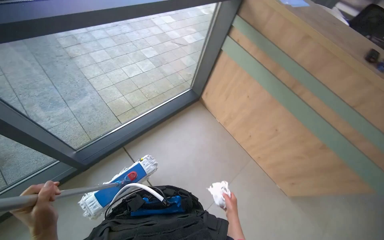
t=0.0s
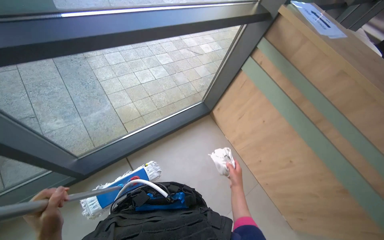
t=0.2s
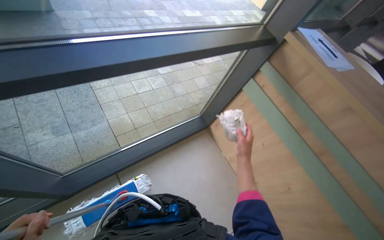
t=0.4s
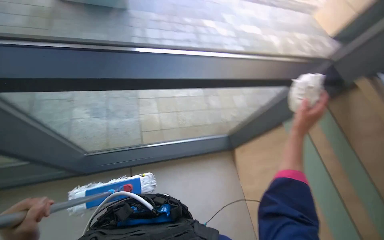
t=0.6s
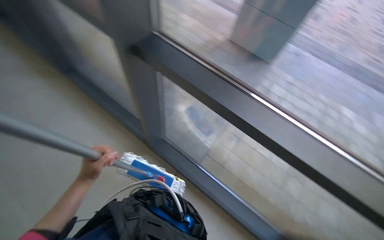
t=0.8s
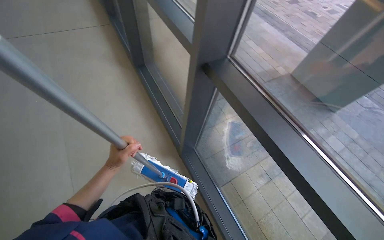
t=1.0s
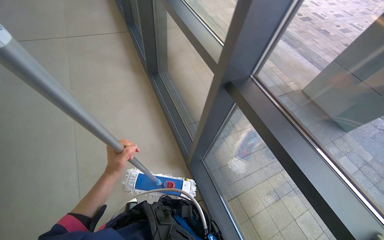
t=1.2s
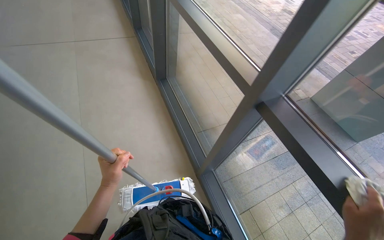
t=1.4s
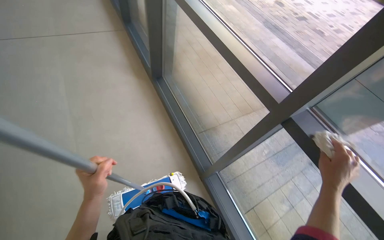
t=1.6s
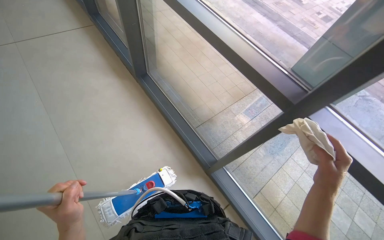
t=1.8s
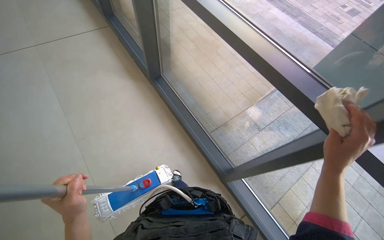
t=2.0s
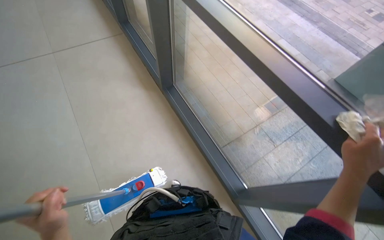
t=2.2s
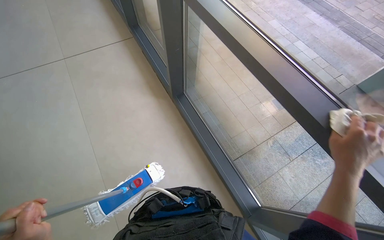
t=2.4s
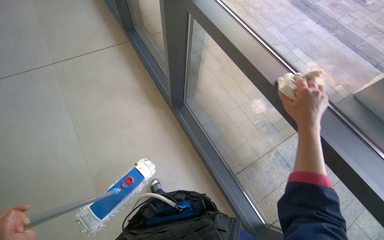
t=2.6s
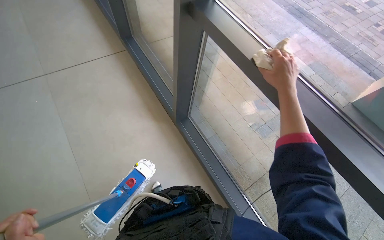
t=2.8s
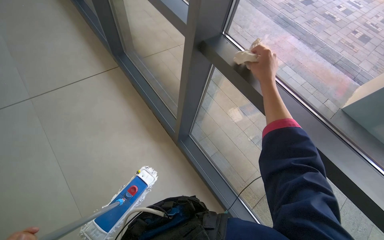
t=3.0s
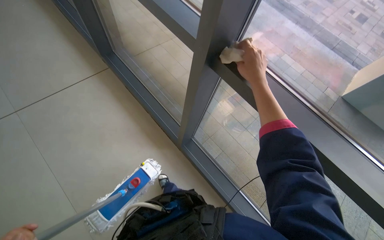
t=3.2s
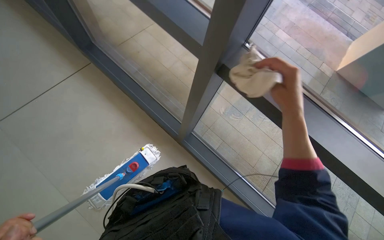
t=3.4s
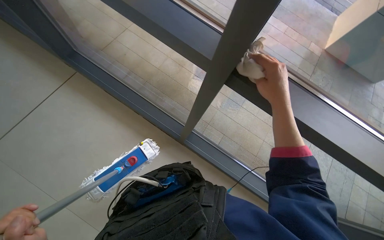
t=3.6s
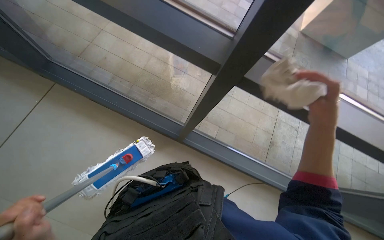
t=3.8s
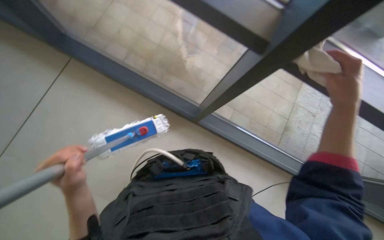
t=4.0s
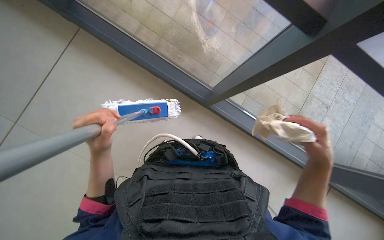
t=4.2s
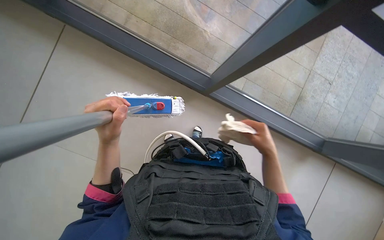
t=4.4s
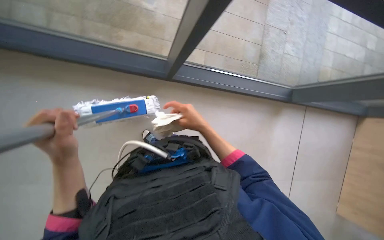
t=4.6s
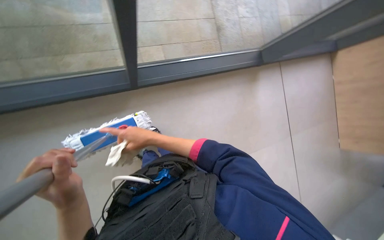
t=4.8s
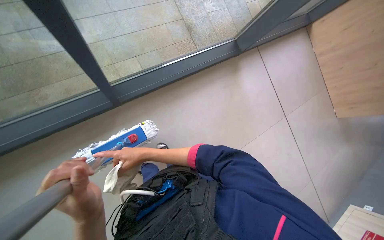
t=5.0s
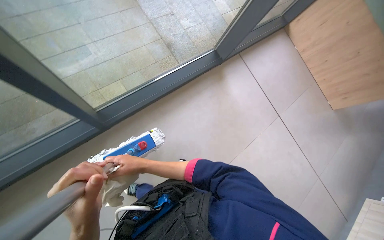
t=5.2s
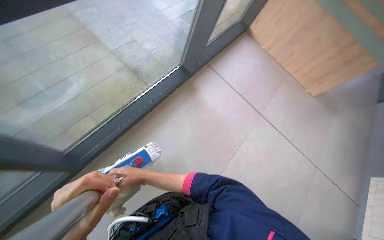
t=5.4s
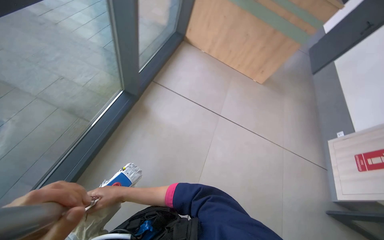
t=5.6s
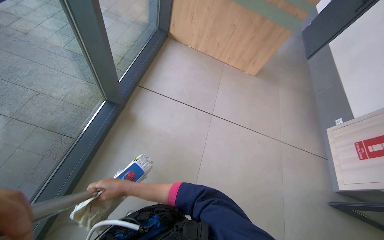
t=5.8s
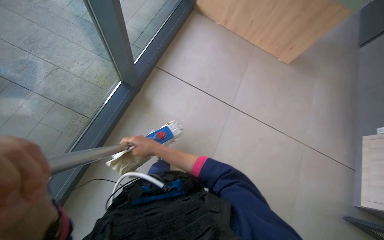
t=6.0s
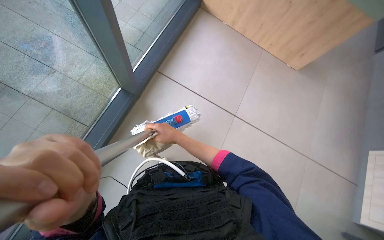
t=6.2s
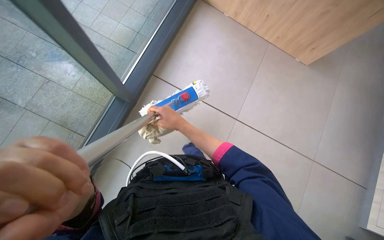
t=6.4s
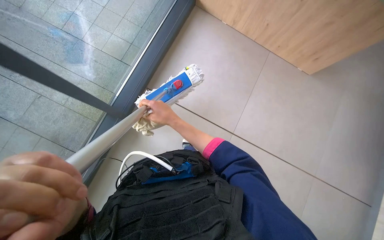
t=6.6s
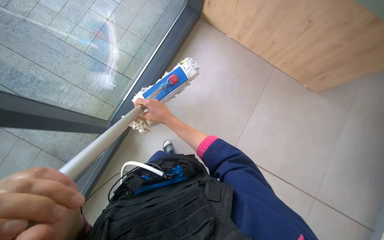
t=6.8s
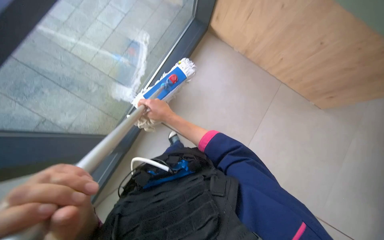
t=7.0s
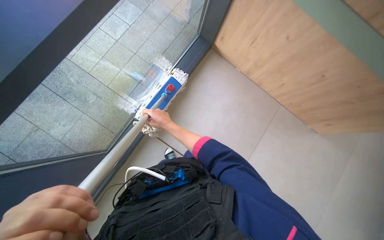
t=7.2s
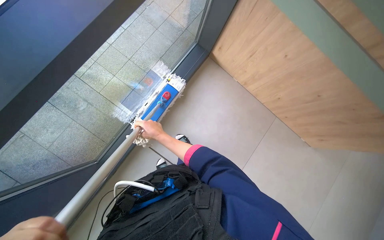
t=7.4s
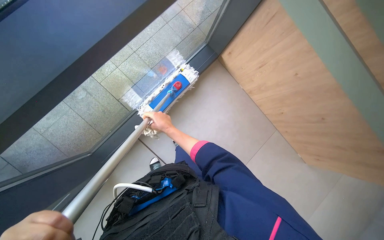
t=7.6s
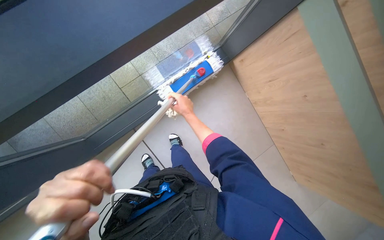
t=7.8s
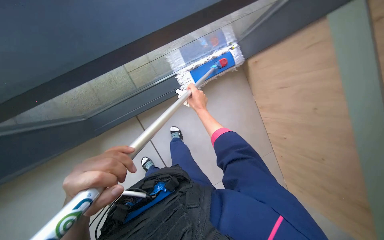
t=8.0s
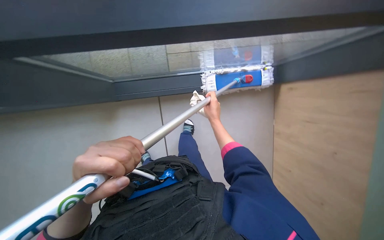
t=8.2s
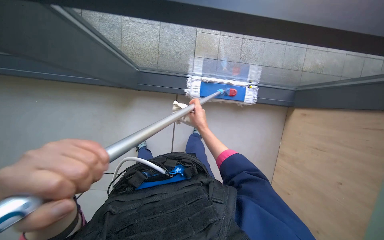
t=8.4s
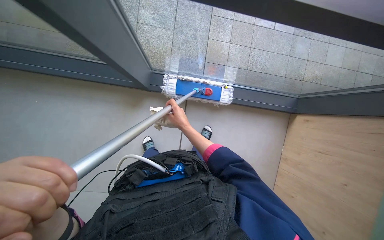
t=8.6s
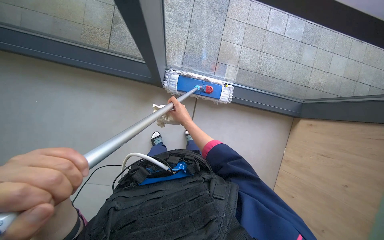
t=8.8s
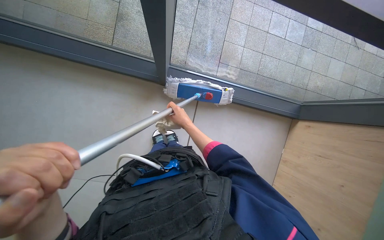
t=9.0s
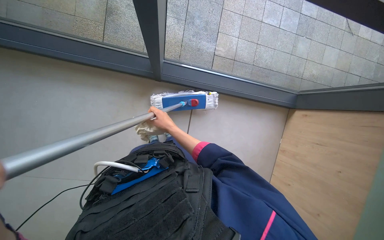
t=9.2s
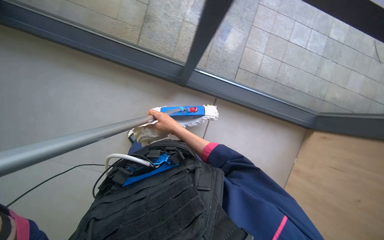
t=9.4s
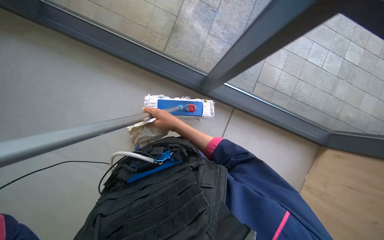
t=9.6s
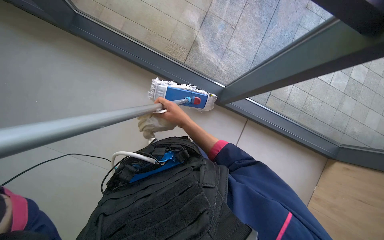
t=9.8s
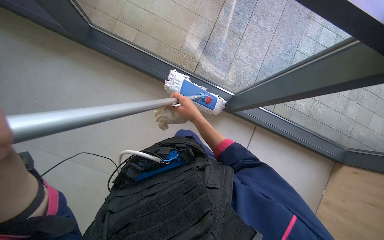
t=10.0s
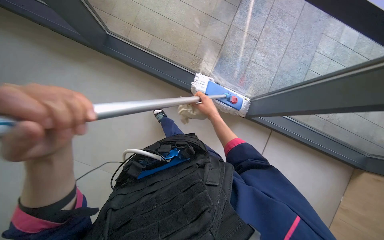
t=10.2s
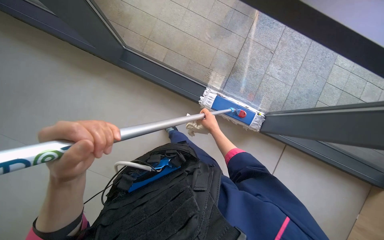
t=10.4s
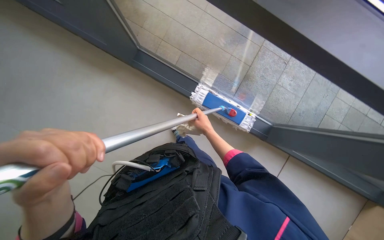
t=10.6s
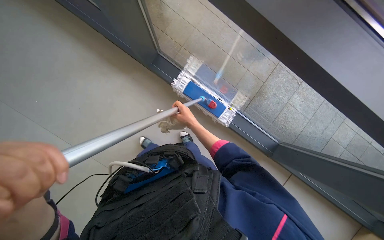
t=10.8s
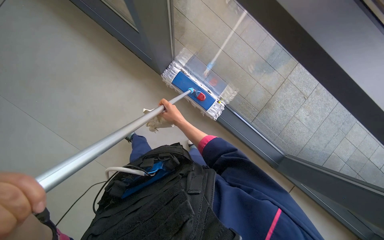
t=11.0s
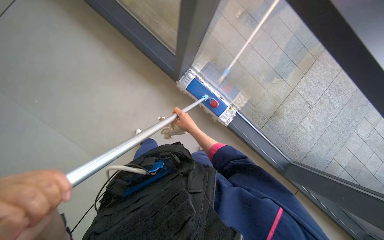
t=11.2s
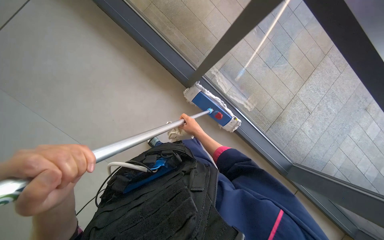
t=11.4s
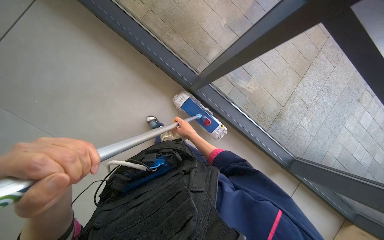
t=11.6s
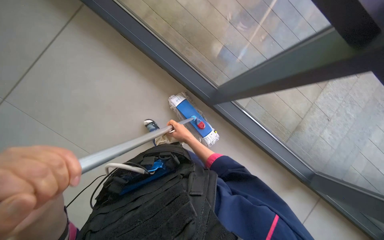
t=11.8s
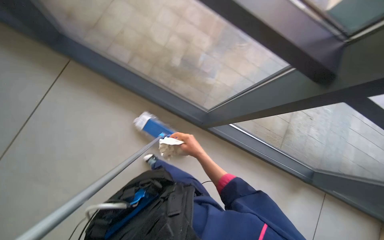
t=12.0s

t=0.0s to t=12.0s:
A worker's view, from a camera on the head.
Job: cleaning windows.
The whole recording: Wiping windows with cloth. The worker wipes the window frames and glass with a cloth.
t=0.0s to t=1.6s: The wearer looks roughly 105 degrees further to the left. The view tilts approximately 25 degrees upward.
t=1.6s to t=3.0s: The right hand heads up the picture, covering approximately 60 cm.
t=3.0s to t=4.4s: The camera pitches downward, by approximately 25 degrees. The right hand is displaced down the picture by roughly 40 cm.
t=4.4s to t=6.0s: The wearer moves about 60 cm. The scene turns some 60 degrees counterclockwise in the picture.
t=6.0s to t=7.6s: The wearer moves some 40 cm.

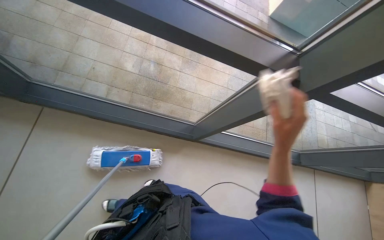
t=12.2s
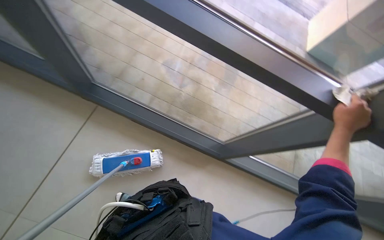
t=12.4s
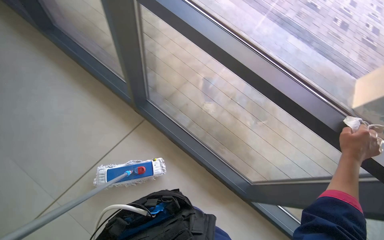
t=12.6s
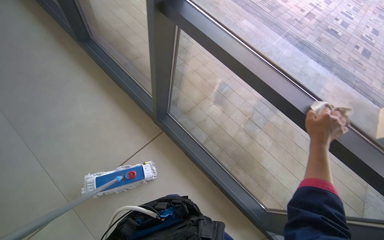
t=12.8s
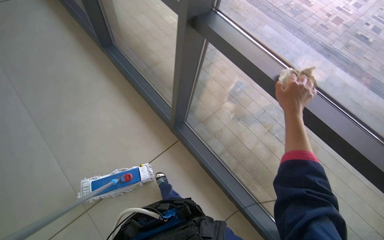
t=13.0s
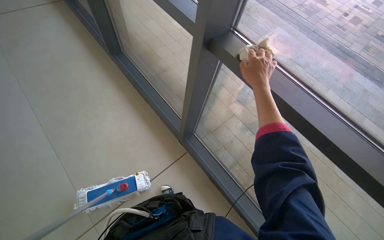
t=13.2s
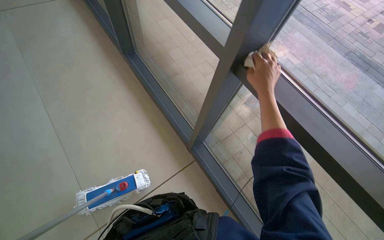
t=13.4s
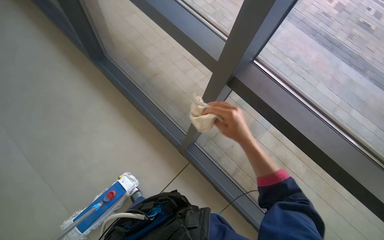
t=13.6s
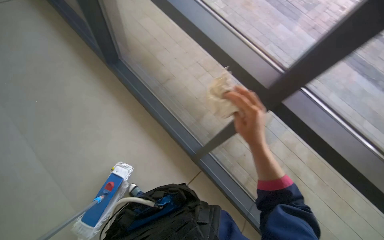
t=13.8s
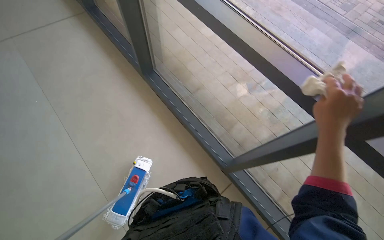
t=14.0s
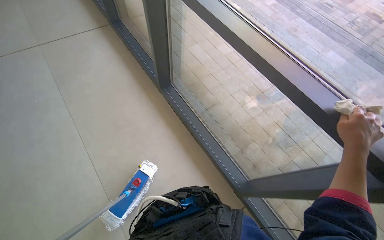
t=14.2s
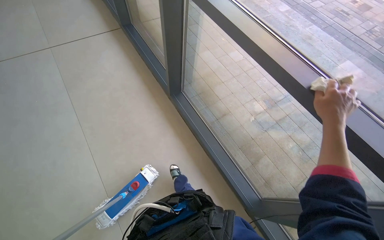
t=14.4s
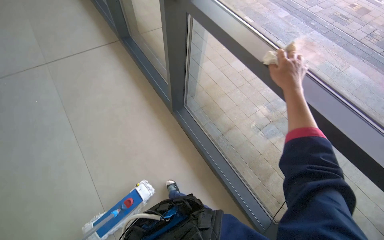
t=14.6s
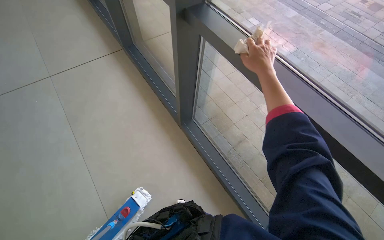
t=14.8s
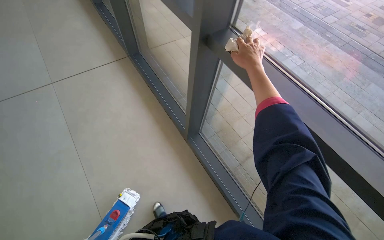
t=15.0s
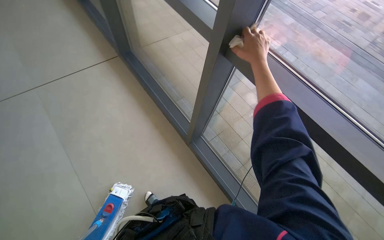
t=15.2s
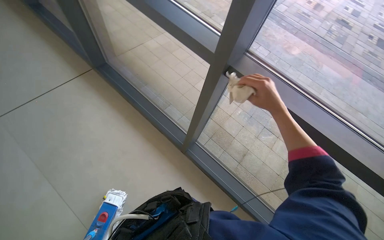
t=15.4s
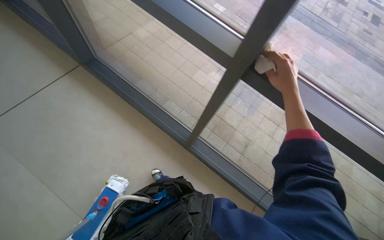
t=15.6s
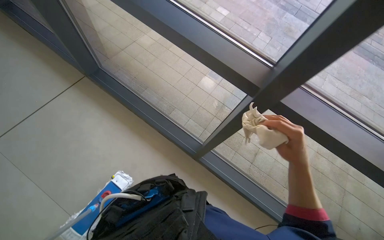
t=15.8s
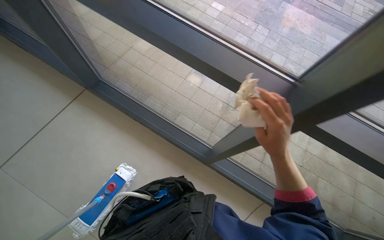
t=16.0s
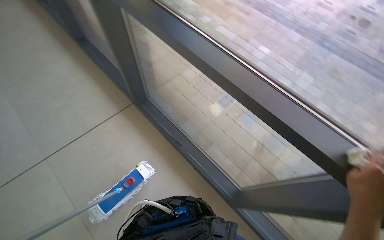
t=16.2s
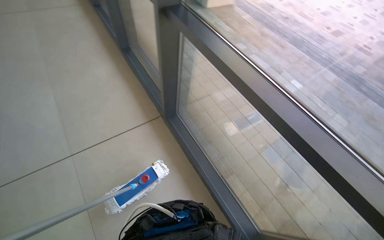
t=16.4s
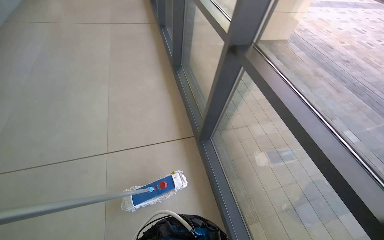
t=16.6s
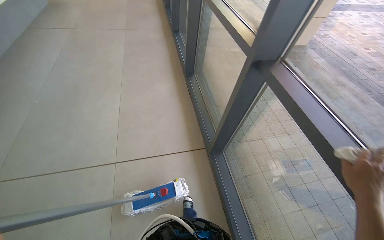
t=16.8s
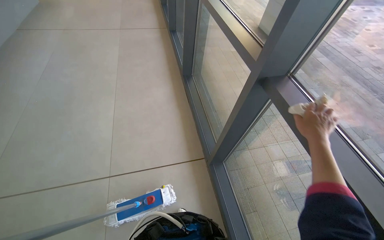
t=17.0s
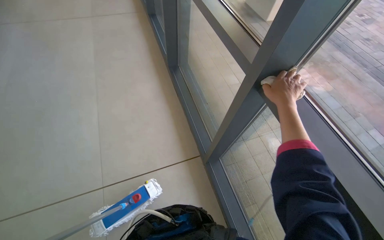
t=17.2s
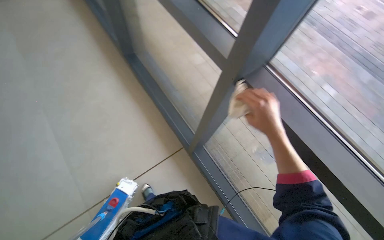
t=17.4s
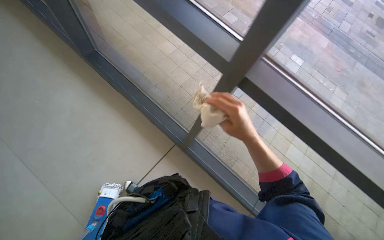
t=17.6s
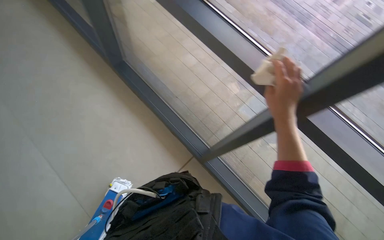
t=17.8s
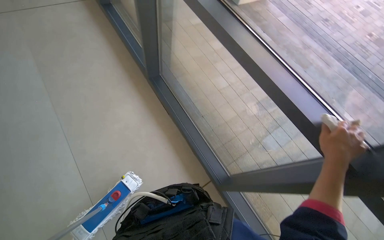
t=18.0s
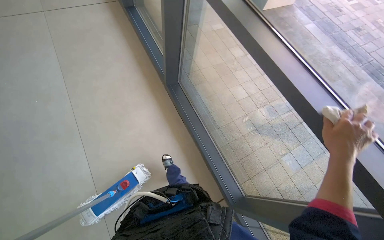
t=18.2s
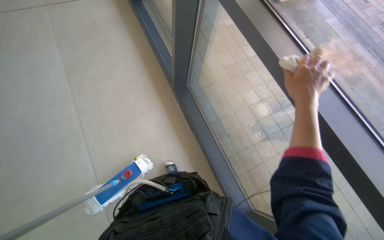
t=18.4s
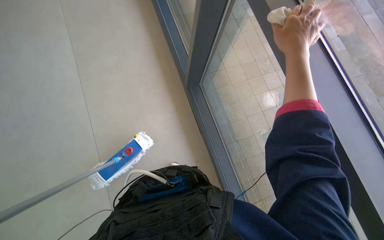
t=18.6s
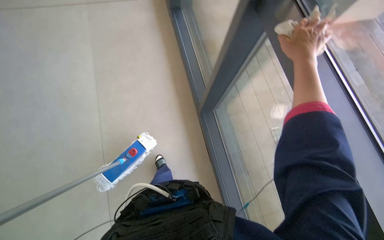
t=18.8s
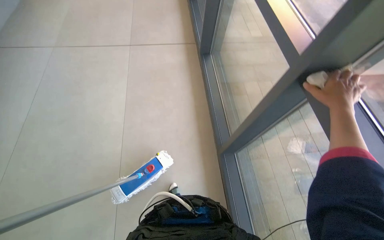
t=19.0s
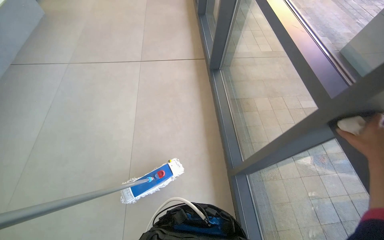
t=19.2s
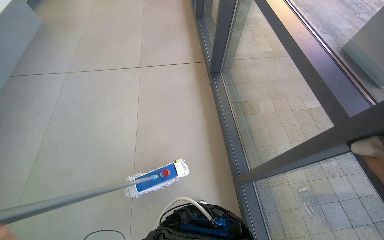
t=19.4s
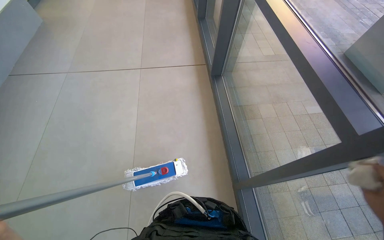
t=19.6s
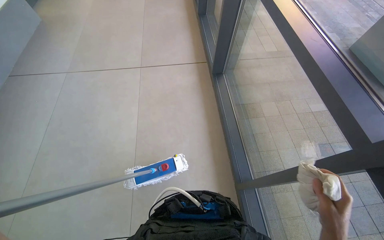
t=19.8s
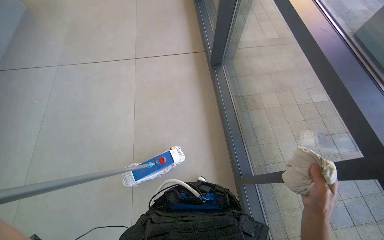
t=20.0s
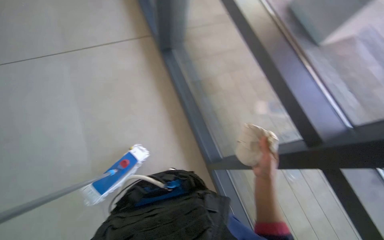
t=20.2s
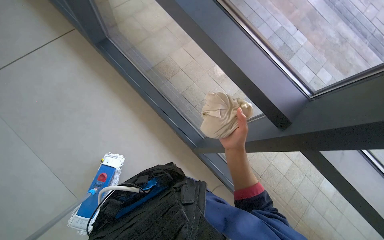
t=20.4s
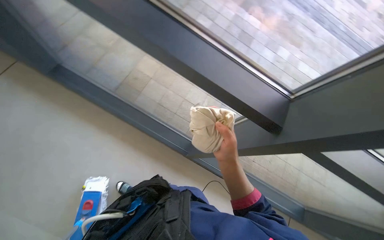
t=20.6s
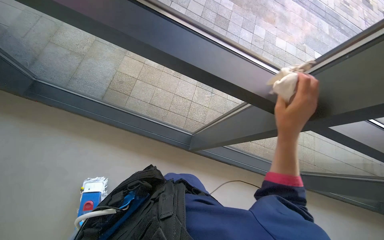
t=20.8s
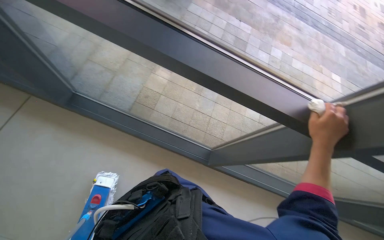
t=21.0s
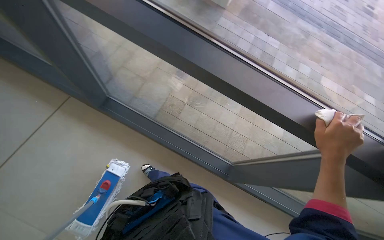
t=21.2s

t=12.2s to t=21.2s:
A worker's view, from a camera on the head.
Job: cleaning windows.
The whole recording: Wiping windows with cloth. The worker wipes the window frames and glass with a cloth.
t=12.2s to t=13.8s: The head travels roughly 70 cm.
t=13.8s to t=15.2s: The wearer's head swings approximately 25 degrees to the left. The right hand is displaced up the picture by some 35 cm, and goes to the right and returns, about 20 cm each way.
t=15.2s to t=16.6s: The wearer's head swings roughly 45 degrees to the left. The camera pitches upward, by some 15 degrees.
t=18.2s to t=19.8s: The head rotates roughly 20 degrees to the left.
t=19.8s to t=21.2s: The head rotates some 40 degrees to the right.
